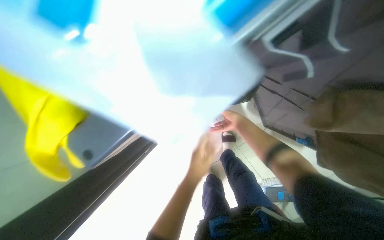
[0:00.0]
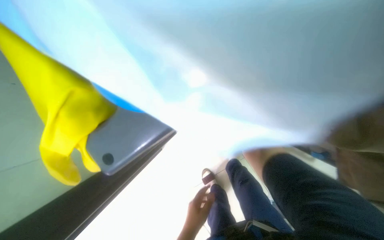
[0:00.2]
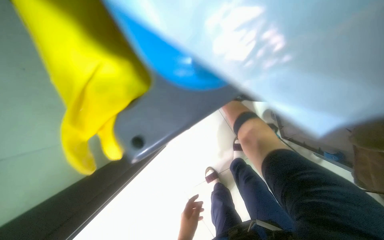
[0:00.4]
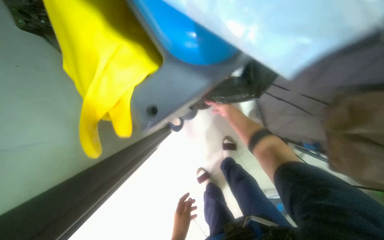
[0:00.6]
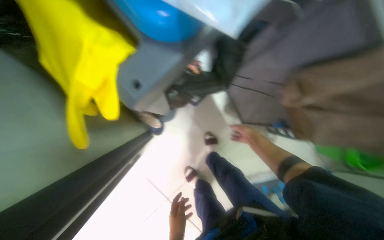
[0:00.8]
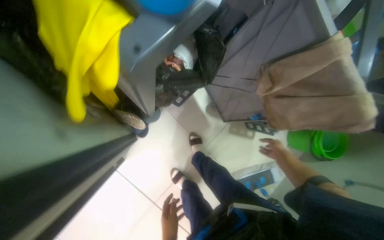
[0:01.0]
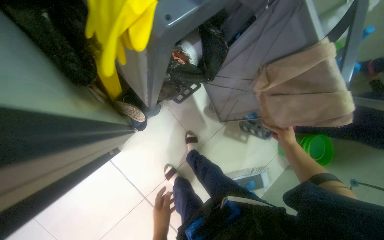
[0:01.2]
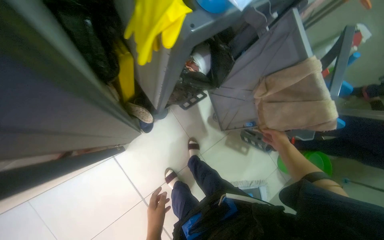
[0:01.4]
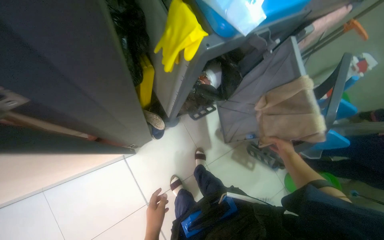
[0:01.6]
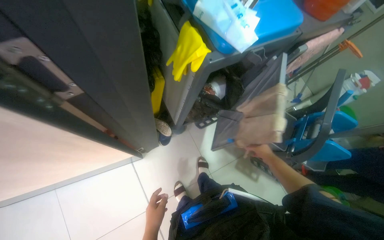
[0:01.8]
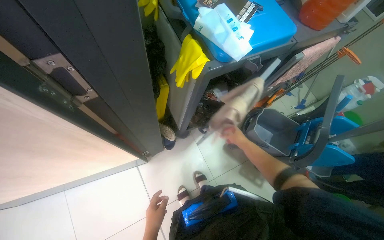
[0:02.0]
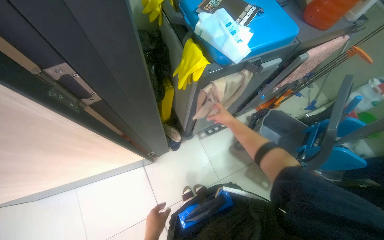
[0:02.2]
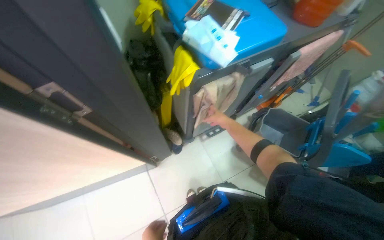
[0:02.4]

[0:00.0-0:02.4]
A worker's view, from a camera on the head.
Job: organizing items.
The whole recording: Storing Towels. The worker folds towels and places them in a cabinet.
0:00.0 to 0:01.2: The right hand travels nearer to the camera, to the right and down the picture by about 30 cm.
0:01.2 to 0:02.4: The head turns to the left by approximately 20 degrees. The wearer looks about 20 degrees further upward. The right hand goes roughly 35 cm to the left and up the picture.

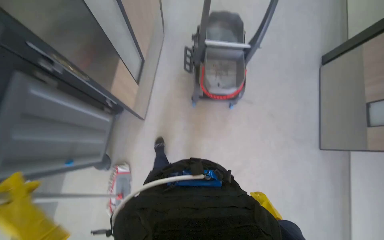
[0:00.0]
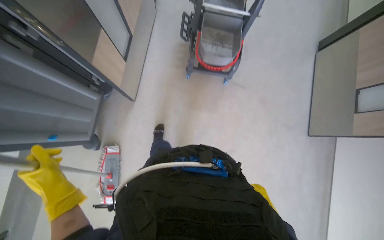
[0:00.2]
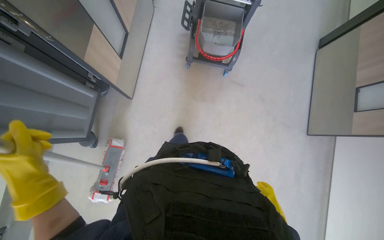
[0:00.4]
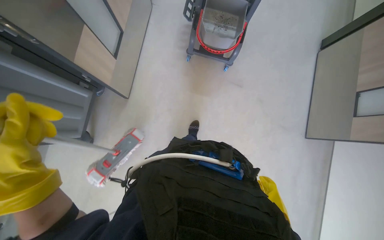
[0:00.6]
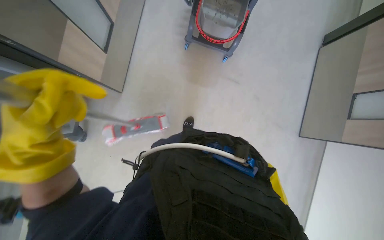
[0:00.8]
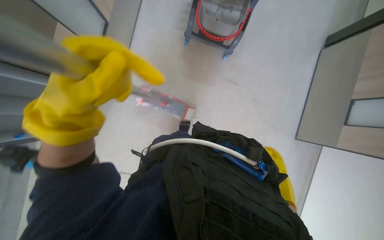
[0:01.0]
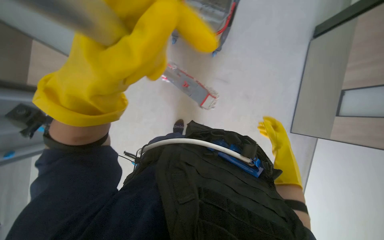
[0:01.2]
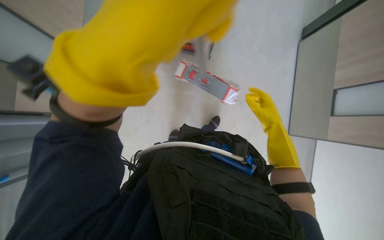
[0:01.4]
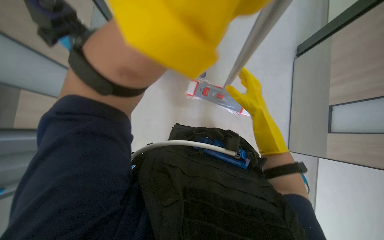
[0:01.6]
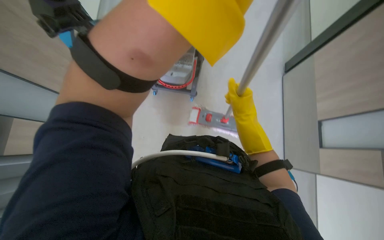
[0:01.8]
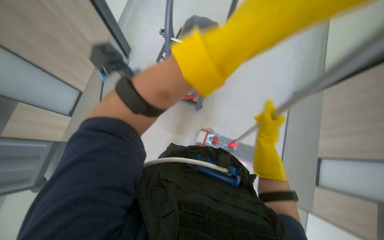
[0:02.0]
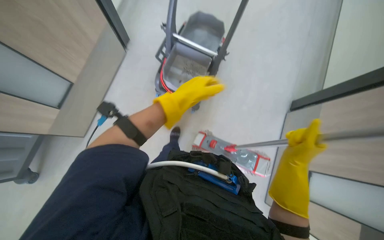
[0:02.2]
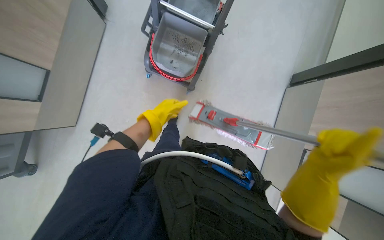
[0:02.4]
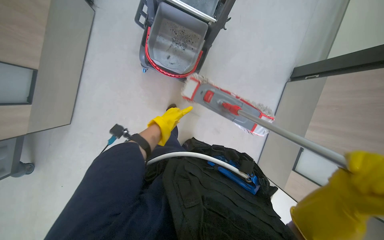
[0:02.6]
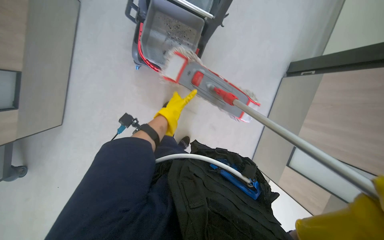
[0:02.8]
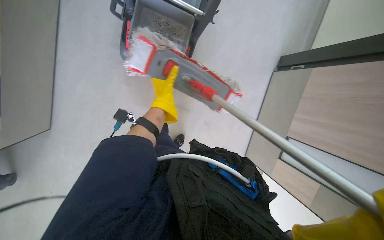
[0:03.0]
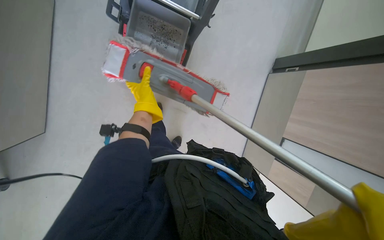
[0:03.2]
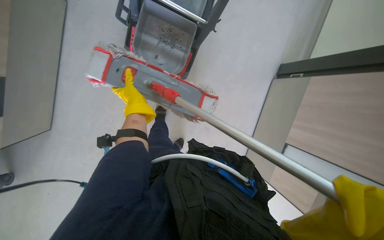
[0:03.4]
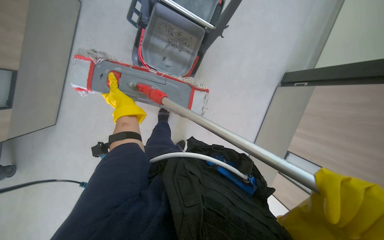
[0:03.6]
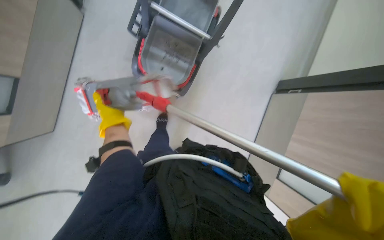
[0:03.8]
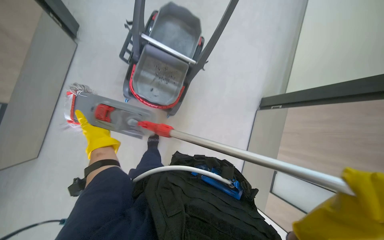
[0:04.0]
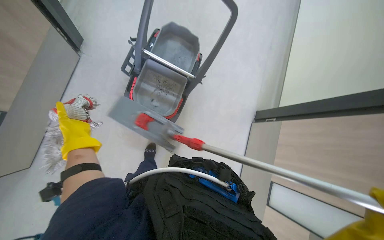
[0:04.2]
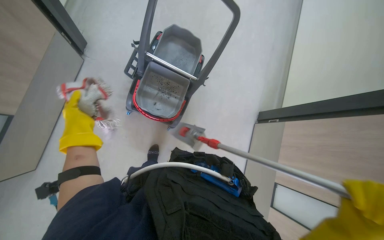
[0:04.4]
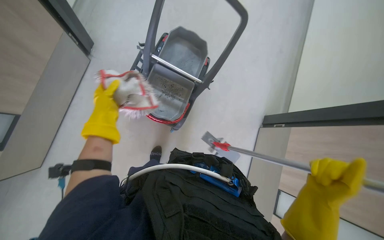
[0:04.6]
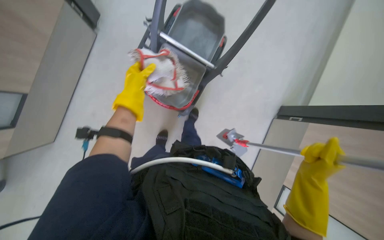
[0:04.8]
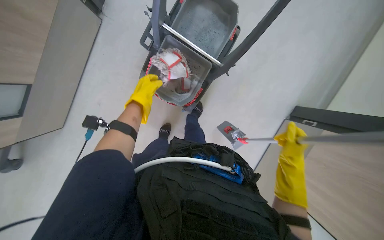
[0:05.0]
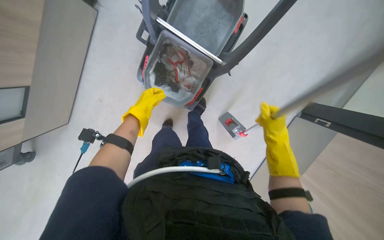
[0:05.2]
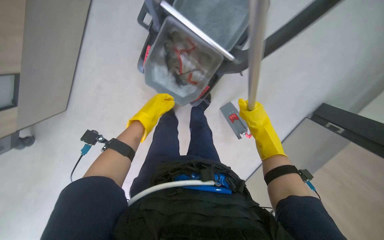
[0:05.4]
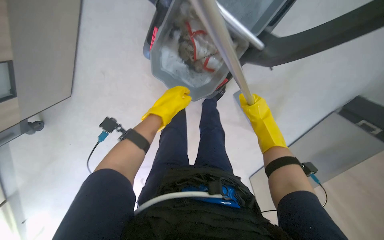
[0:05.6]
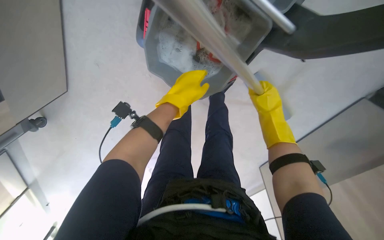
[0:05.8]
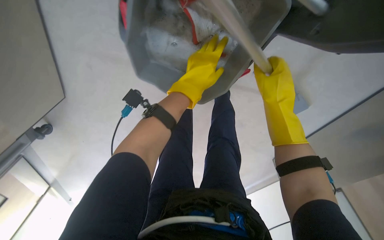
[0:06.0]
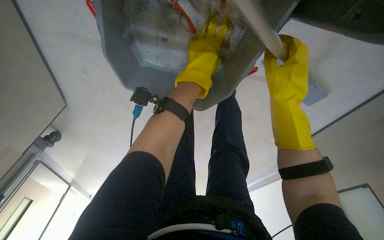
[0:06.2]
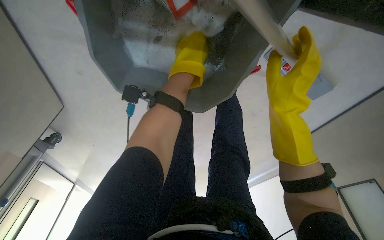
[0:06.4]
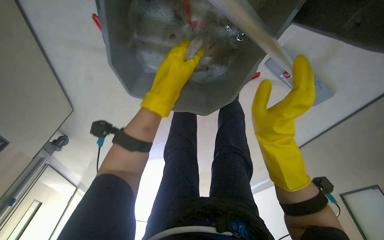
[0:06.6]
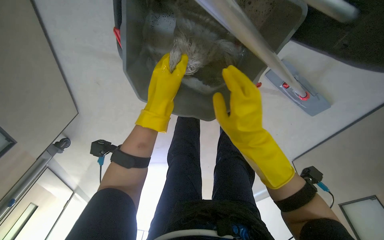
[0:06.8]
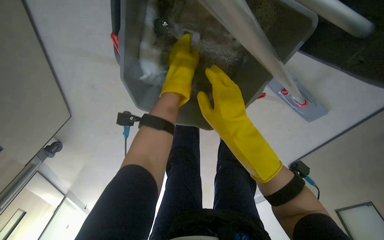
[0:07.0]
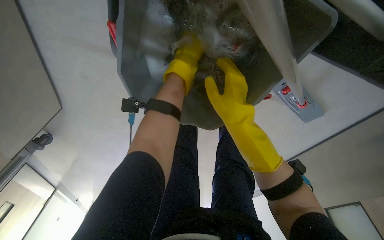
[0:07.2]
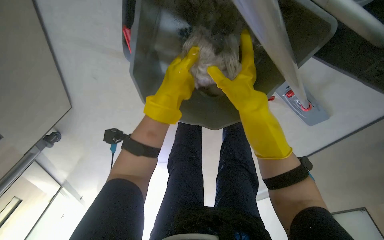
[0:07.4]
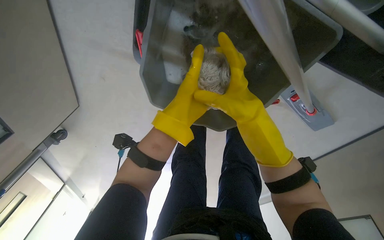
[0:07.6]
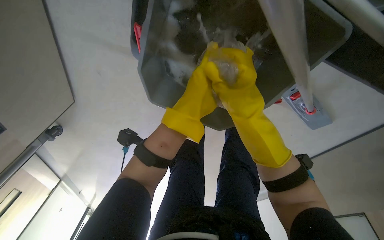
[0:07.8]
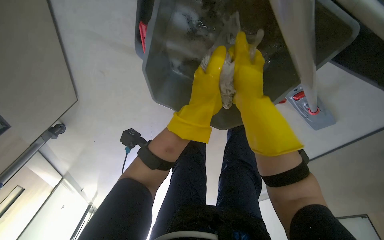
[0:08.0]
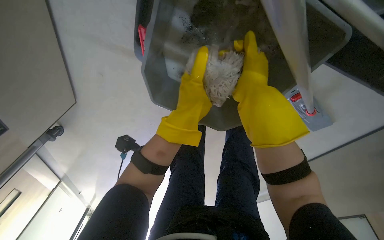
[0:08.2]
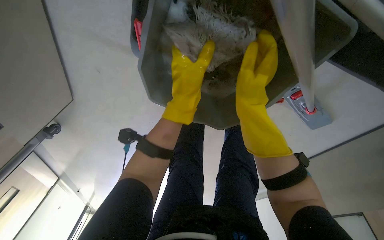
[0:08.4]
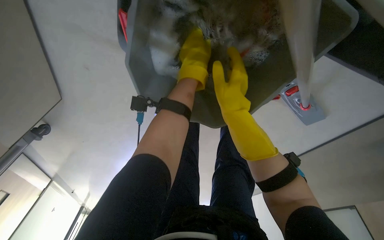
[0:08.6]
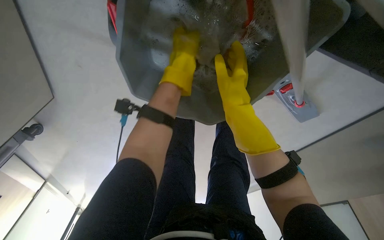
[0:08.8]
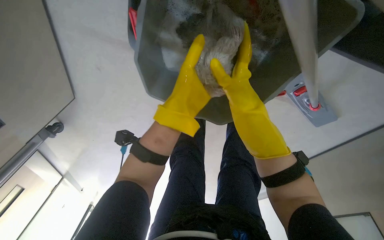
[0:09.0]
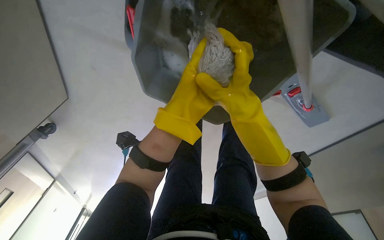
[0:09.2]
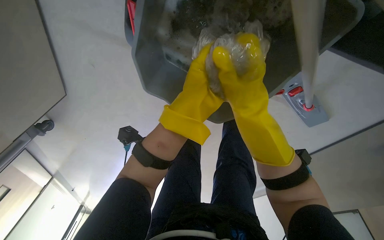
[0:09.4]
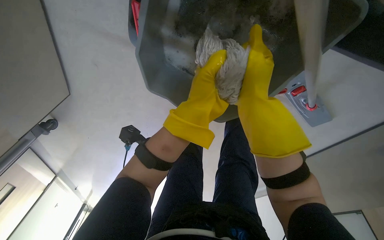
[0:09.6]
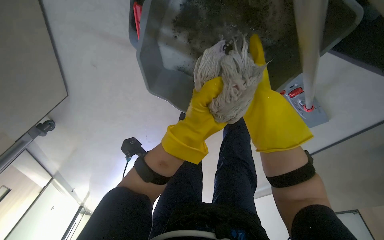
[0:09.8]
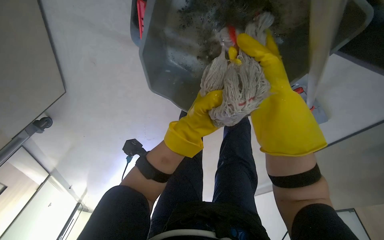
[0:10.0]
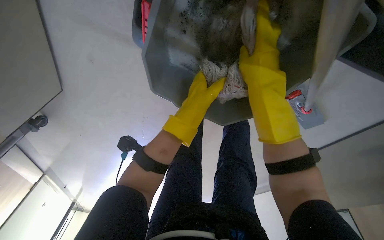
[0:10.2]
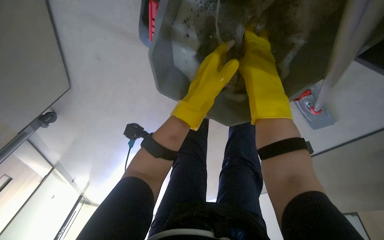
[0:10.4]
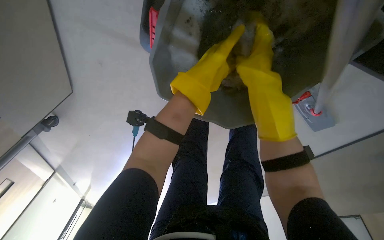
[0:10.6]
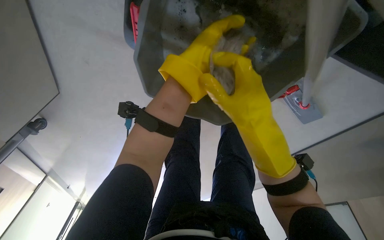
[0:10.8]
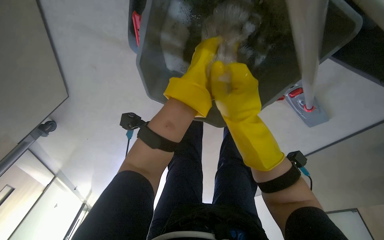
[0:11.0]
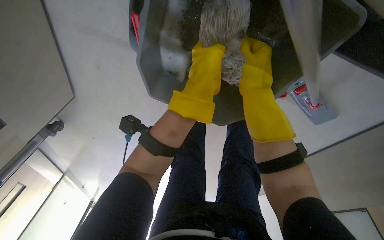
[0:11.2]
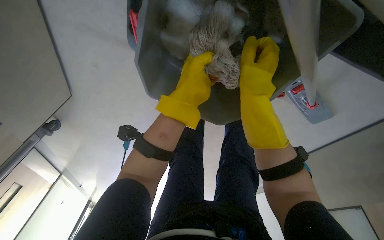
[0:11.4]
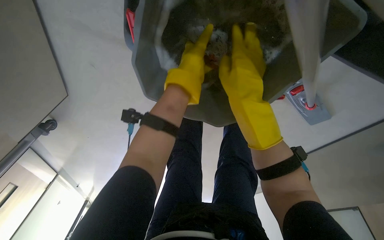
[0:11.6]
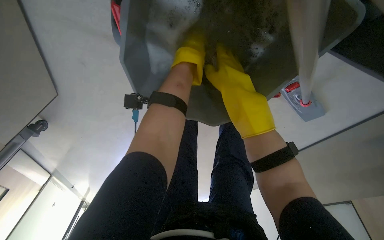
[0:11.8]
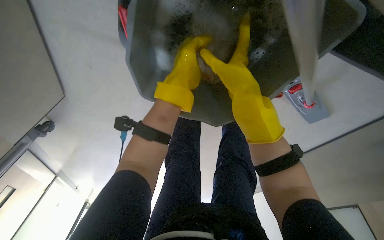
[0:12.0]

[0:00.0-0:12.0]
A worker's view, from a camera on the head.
Job: preparing cleaning supplies.
The whole recording: Washing and wringing mop head. The worker washes and wrings the mop head in a bucket.
0:03.0 to 0:04.4: The wearer looks roughly 20 degrees further upward. The left hand travels nearer to the camera and to the left by approximately 25 cm.
0:04.4 to 0:06.0: The head rotates about 15 degrees to the left. The view tips downward by some 25 degrees. The left hand is displaced to the right and up the picture by about 25 cm.
0:06.0 to 0:07.6: The right hand shifts approximately 20 cm to the left and nearer to the camera.
0:09.0 to 0:10.4: The right hand travels up the picture by some 10 cm, and reaches roughly 10 cm farther from the camera, then returns.
0:10.4 to 0:12.0: The left hand moves up and down the picture over approximately 10 cm, changing direction 2 times.

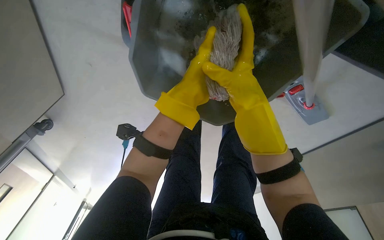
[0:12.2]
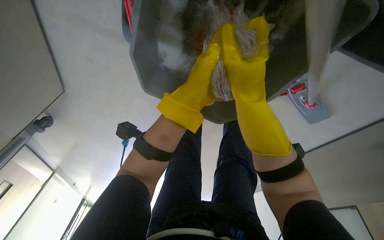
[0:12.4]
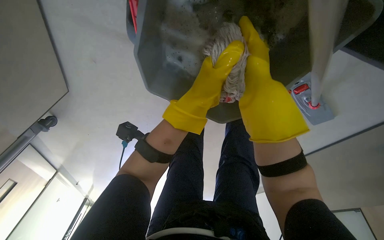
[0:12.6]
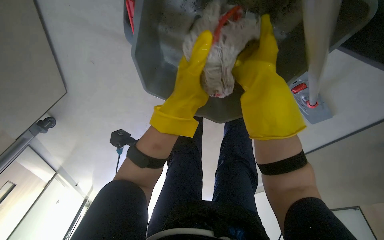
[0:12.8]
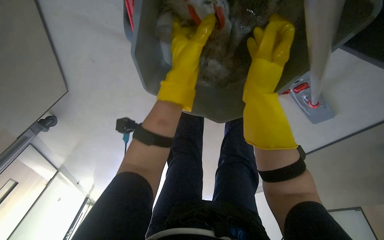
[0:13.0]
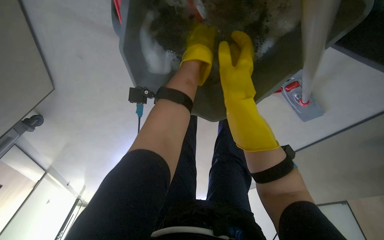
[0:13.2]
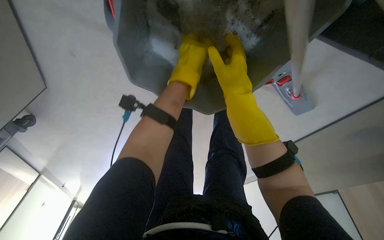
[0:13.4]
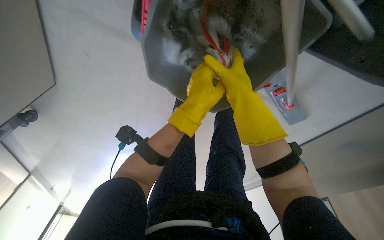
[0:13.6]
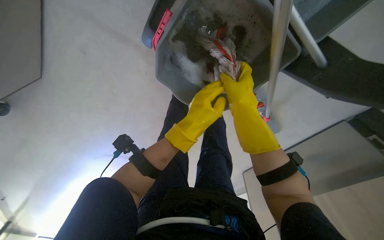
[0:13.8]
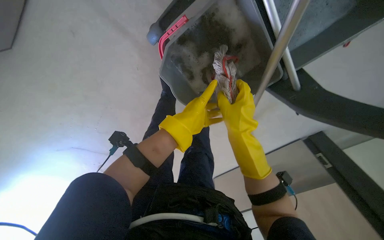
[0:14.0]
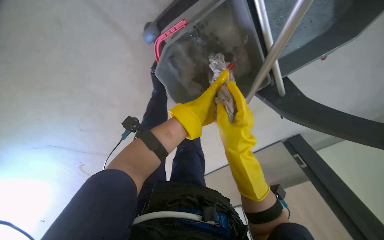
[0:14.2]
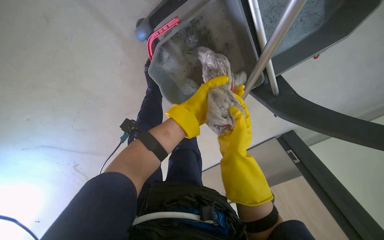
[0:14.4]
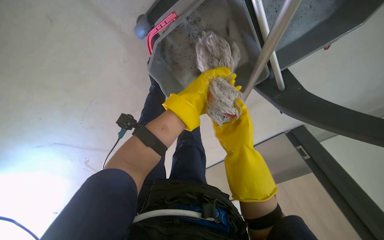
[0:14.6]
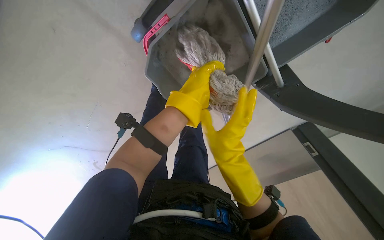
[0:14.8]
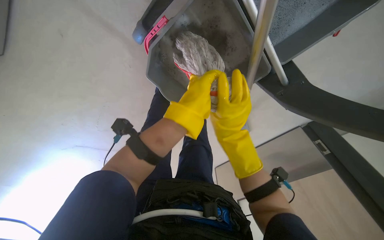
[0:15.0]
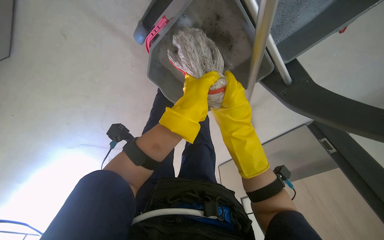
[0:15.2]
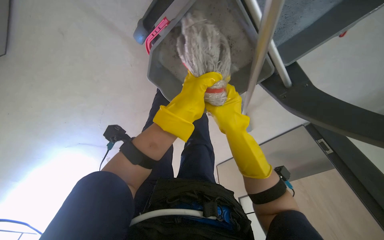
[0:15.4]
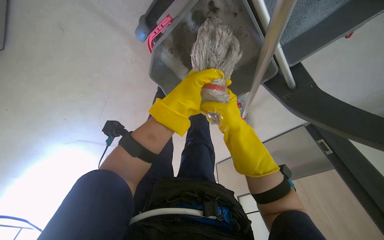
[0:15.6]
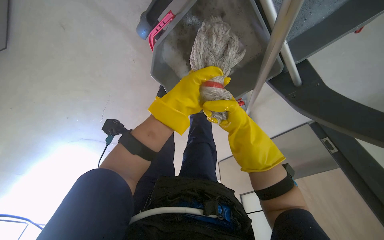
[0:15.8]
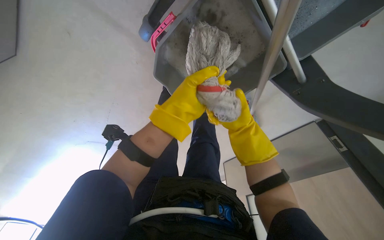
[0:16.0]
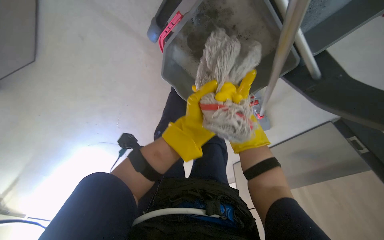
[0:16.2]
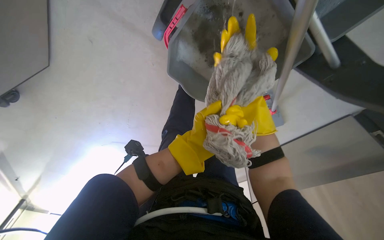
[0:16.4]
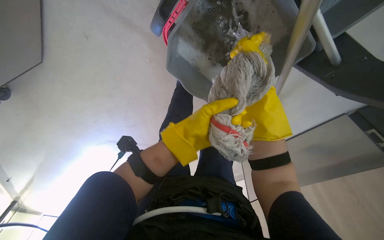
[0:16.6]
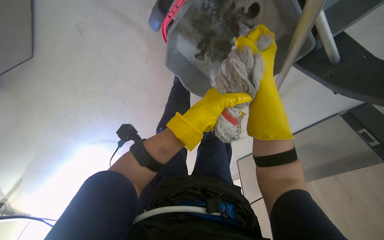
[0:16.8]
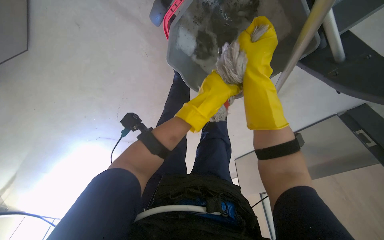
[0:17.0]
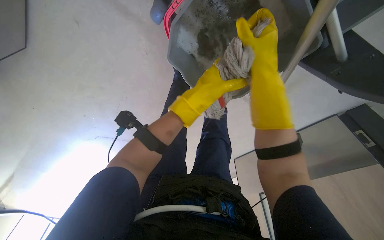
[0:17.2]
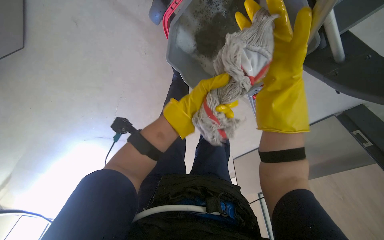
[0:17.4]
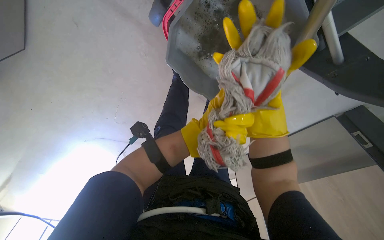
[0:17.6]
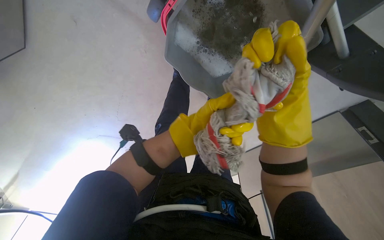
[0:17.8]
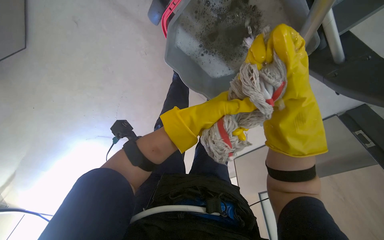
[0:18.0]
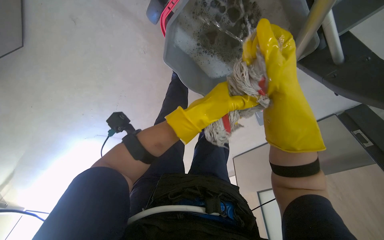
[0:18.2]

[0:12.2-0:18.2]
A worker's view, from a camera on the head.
Job: preparing cleaning supplies.
The whole recording: Washing and wringing mop head. The worker washes and wrings the mop head in a bucket.
0:13.8 to 0:15.2: The right hand is displaced down the picture by approximately 10 cm.
0:15.2 to 0:16.6: The right hand heads farther from the camera and to the right, covering approximately 15 cm.
0:16.6 to 0:18.2: The right hand is displaced nearer to the camera and to the left by roughly 25 cm.
